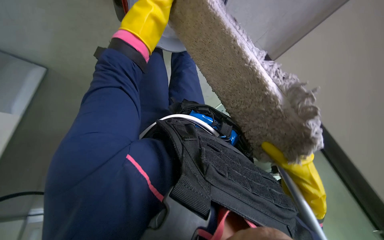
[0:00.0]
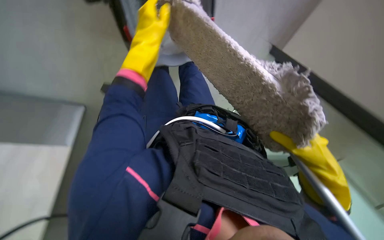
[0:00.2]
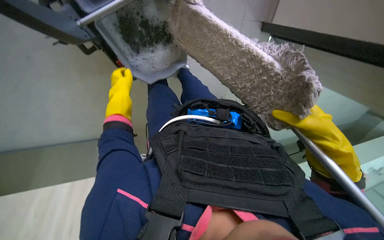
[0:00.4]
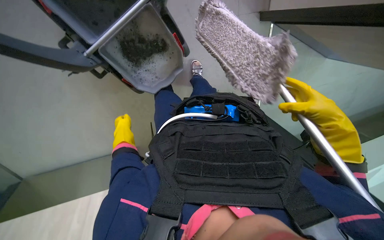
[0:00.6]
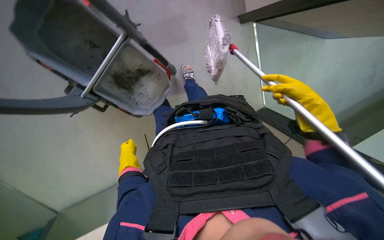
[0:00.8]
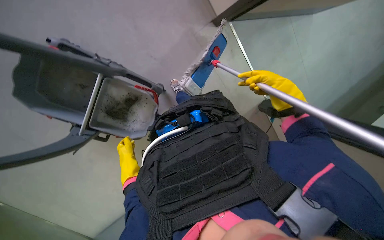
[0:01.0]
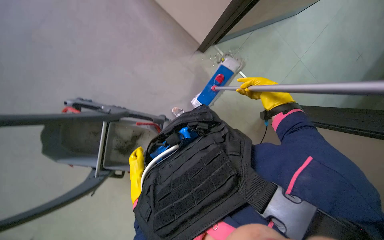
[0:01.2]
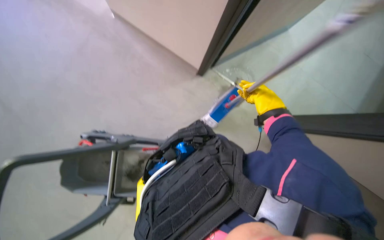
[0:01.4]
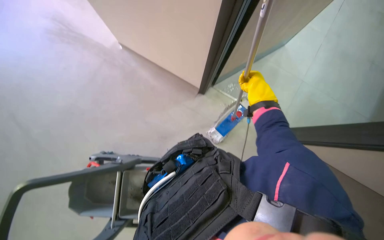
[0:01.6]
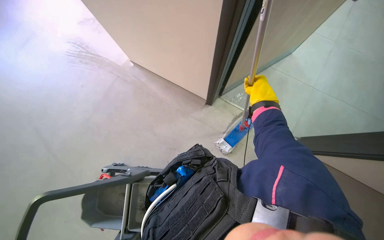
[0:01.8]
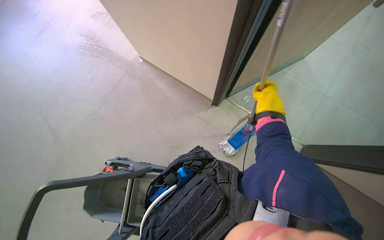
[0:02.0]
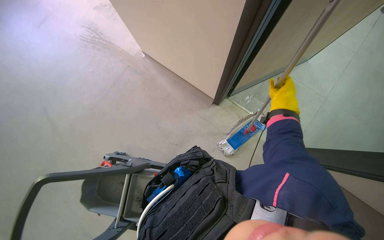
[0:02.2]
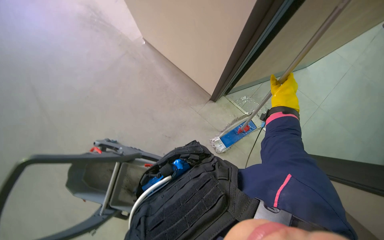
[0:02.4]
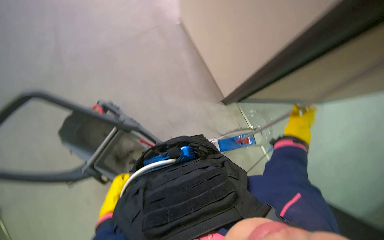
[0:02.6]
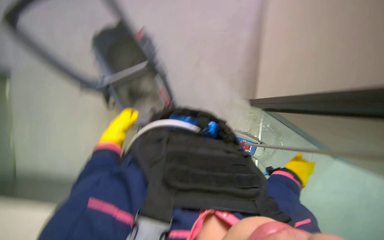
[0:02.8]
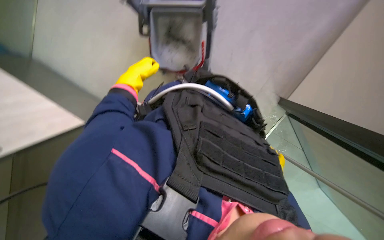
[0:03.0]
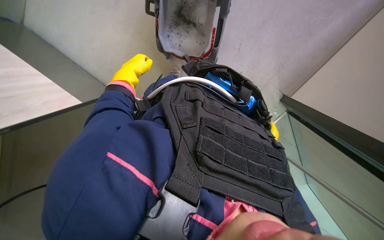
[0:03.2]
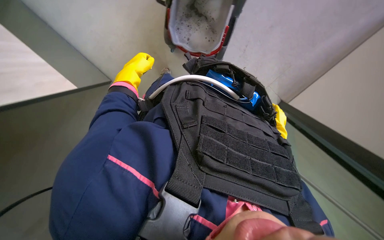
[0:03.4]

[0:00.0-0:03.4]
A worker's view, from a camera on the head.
Job: preparing cleaning supplies.
The whole recording: Preparing cleaning equipment. The worker moves the mop bucket, wrings the mop, and adjusts the cleaning equipment.
0:00.0 to 0:01.6: The camera is aimed some 25 degrees further to the left. The view tilts some 30 degrees upward. Everything in view rotates approximately 70 degrees counterclockwise.
0:01.6 to 0:03.4: The wearer looks approximately 15 degrees further downward. The scene turns some 75 degrees clockwise in the picture.

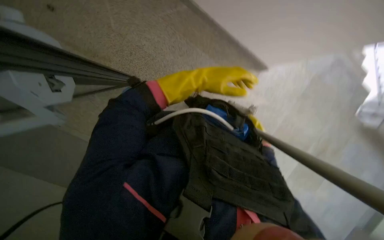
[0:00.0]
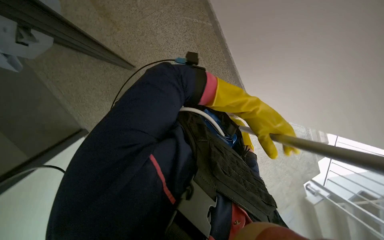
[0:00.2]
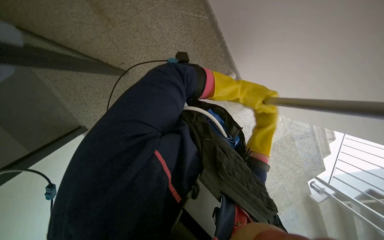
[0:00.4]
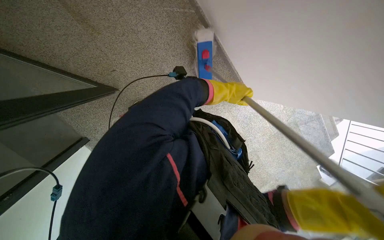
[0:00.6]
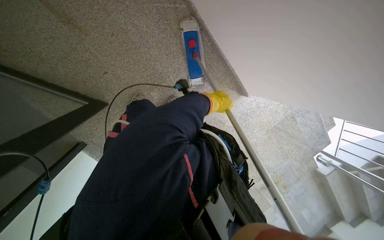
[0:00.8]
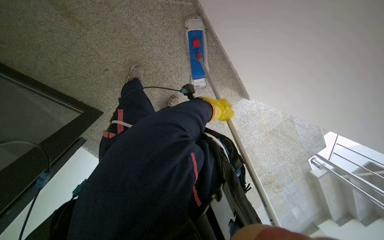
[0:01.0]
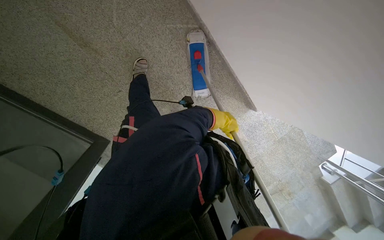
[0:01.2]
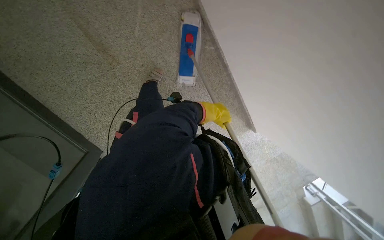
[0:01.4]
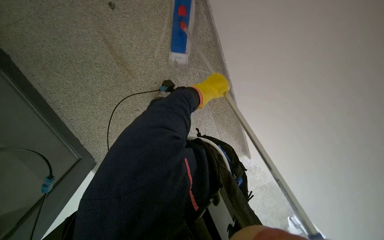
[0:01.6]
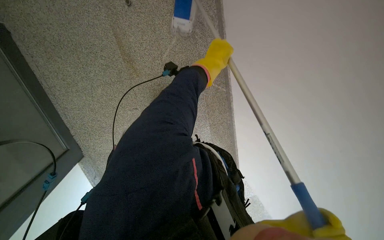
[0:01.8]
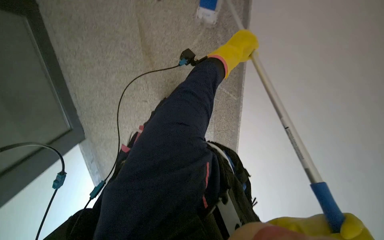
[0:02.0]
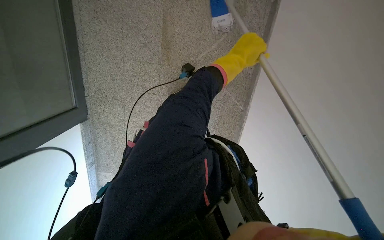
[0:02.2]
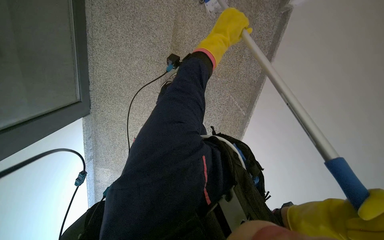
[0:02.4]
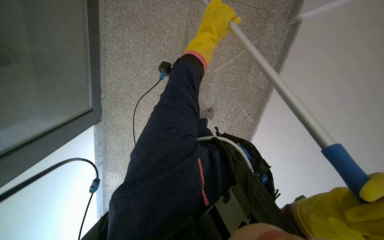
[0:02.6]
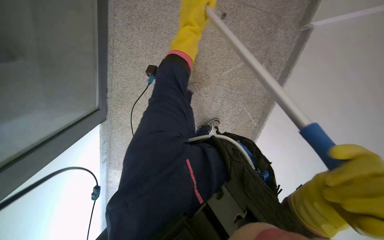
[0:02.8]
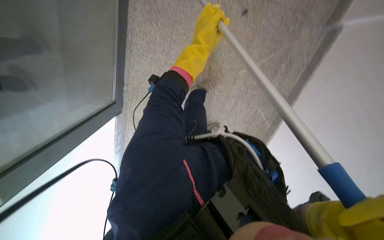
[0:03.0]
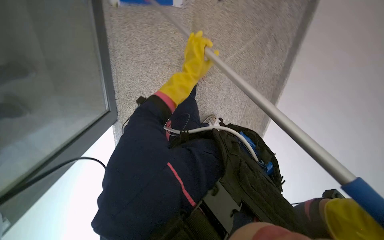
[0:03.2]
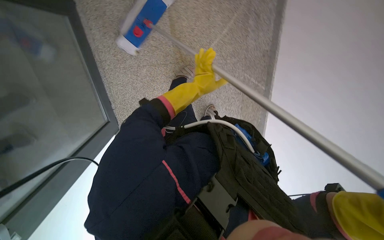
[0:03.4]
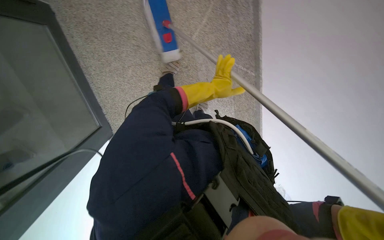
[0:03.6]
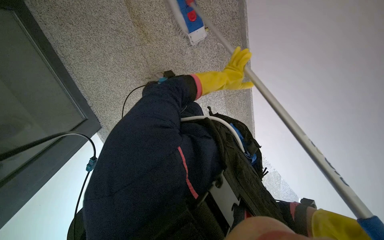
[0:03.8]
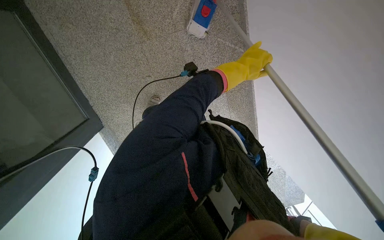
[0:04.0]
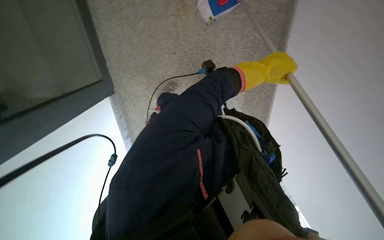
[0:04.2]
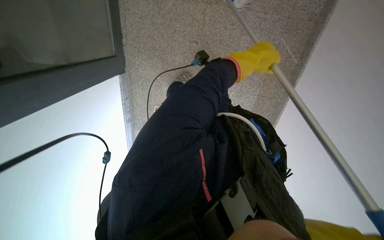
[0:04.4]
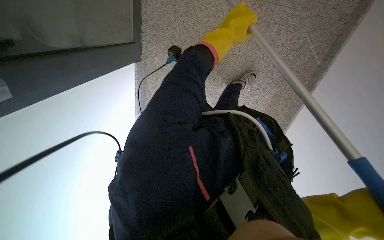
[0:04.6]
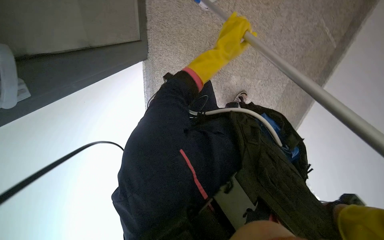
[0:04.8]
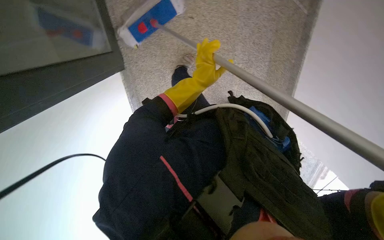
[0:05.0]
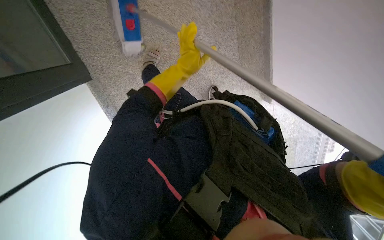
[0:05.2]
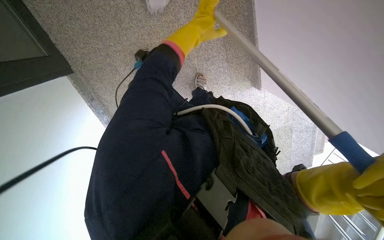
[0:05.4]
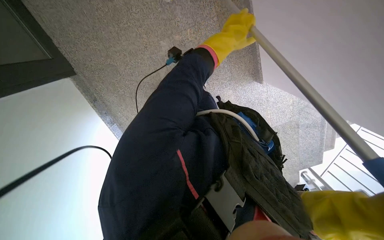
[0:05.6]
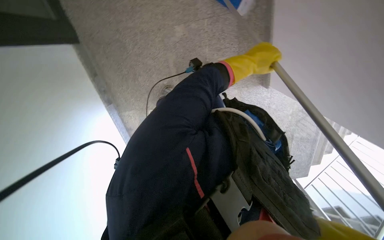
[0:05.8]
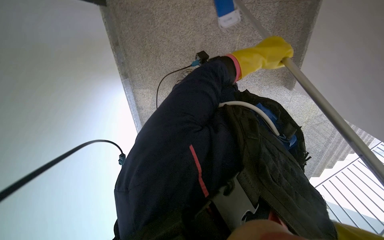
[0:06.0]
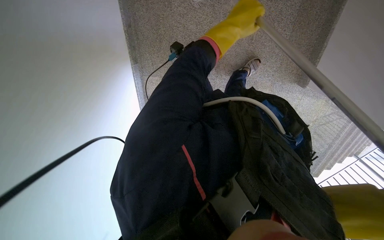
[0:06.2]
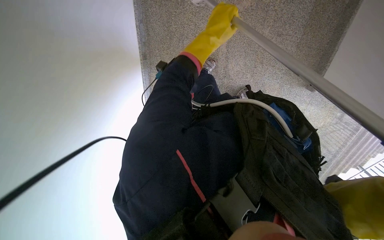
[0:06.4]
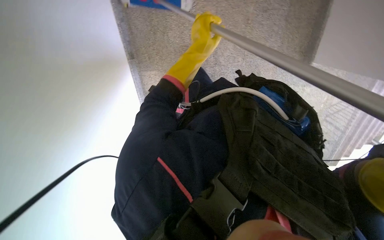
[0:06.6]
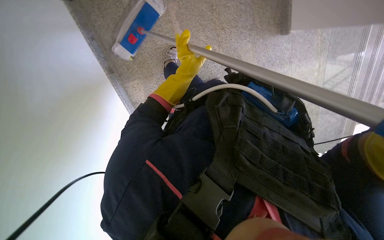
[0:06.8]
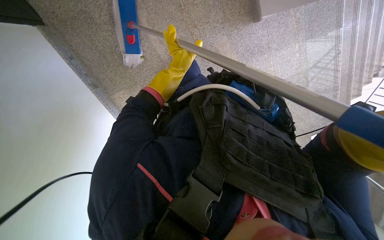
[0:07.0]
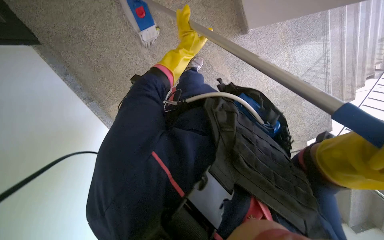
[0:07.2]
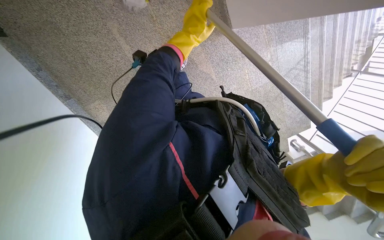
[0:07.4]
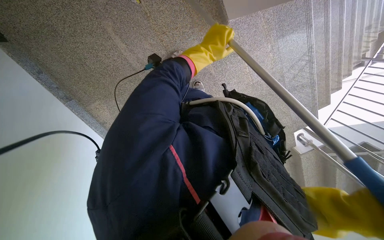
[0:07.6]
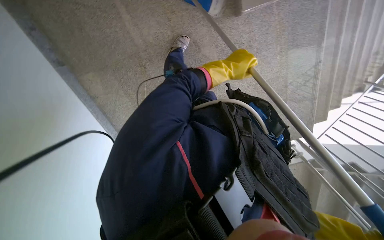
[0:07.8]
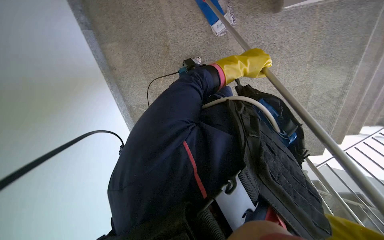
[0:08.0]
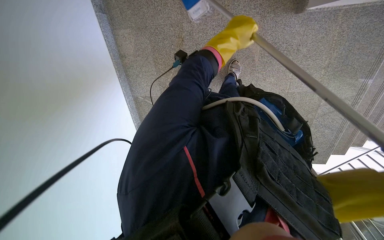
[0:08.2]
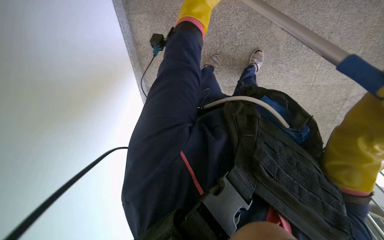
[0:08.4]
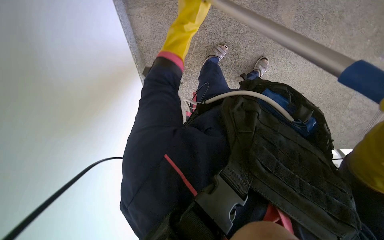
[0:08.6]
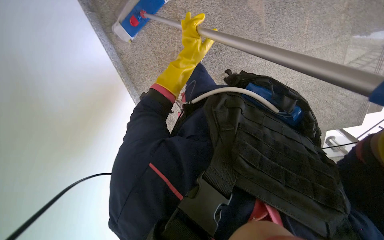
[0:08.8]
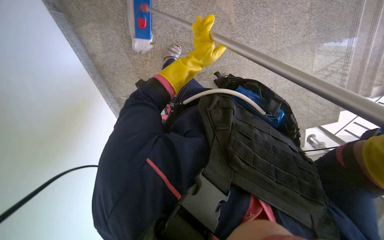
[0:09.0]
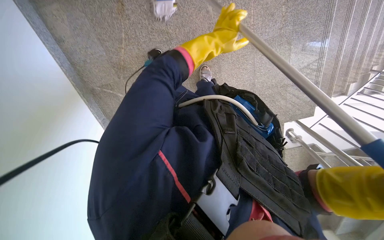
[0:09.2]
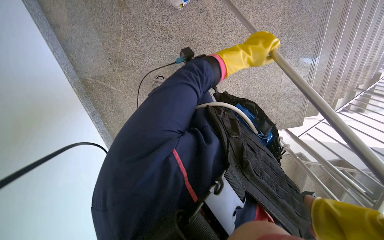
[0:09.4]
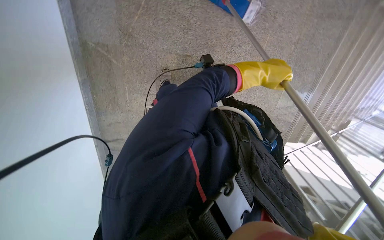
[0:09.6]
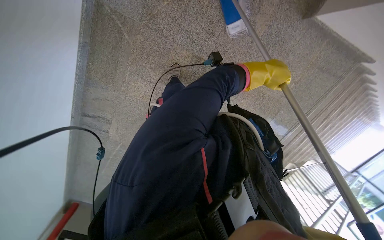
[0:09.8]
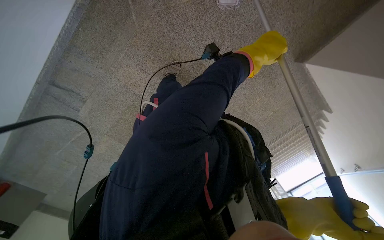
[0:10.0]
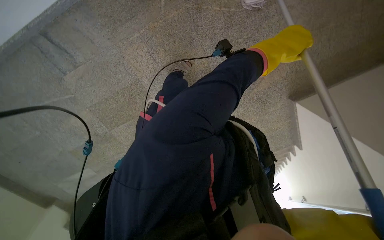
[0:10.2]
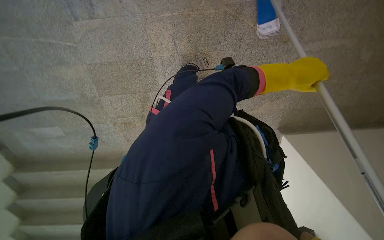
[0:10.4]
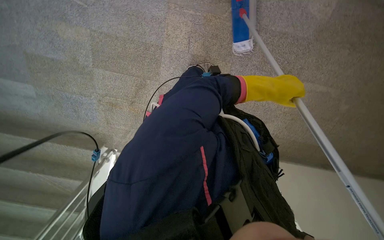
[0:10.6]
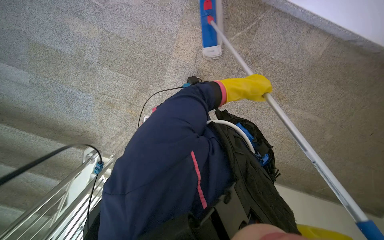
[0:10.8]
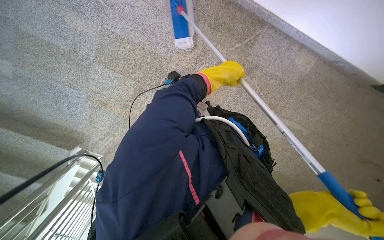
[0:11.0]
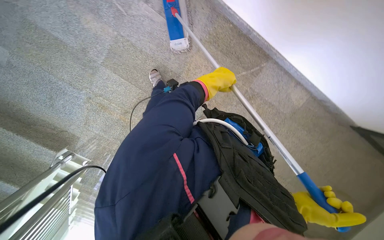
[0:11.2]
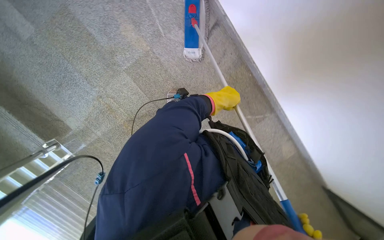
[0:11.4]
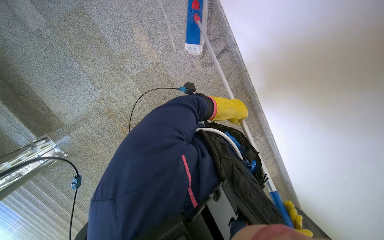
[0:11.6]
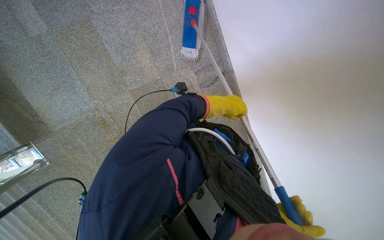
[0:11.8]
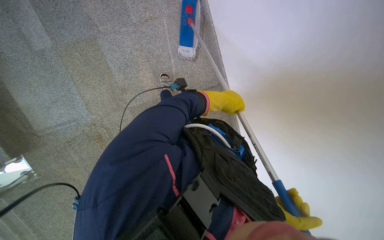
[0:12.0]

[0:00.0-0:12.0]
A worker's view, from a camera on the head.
Job: mopping floor.
The whole recording: Mopping stairs. The worker mops the stairs and landing with a long-handled mop.
0:01.6 to 0:03.0: The head rotates approximately 40 degrees to the left.
0:03.0 to 0:04.4: The view tilts about 30 degrees downward.
0:04.4 to 0:06.0: The camera pitches downward, by some 25 degrees. The scene turns approximately 30 degrees counterclockwise in the picture.
0:09.0 to 0:10.4: The camera sweeps to the right, by roughly 40 degrees. Everything in view rotates about 85 degrees clockwise.
0:10.4 to 0:12.0: The camera travels roughly 1 m. The view swings roughly 40 degrees to the right. The camera pitches upward, by roughly 25 degrees. The scene rotates clockwise by about 65 degrees.

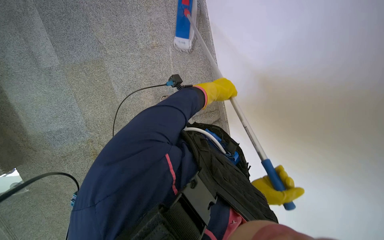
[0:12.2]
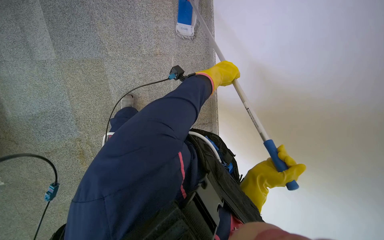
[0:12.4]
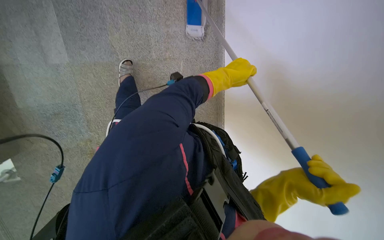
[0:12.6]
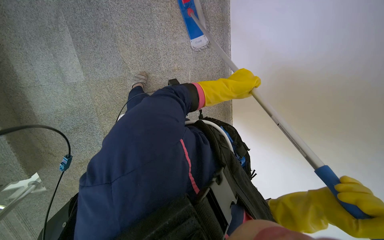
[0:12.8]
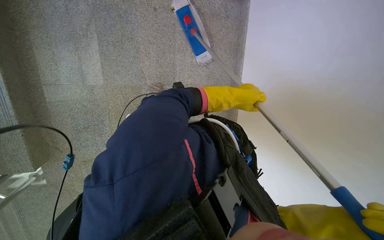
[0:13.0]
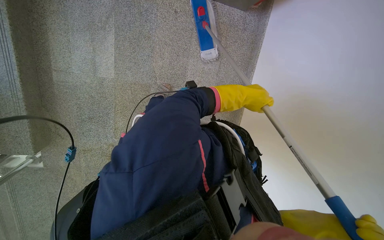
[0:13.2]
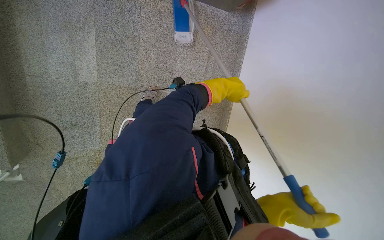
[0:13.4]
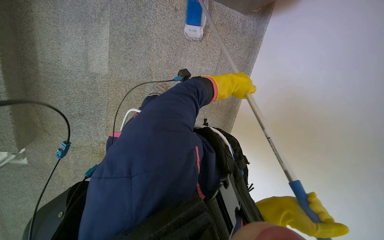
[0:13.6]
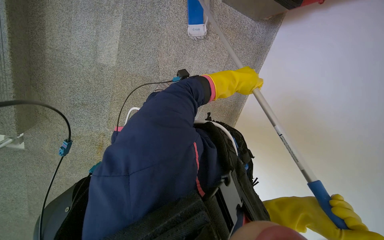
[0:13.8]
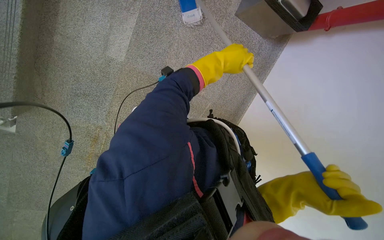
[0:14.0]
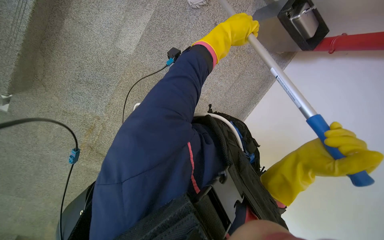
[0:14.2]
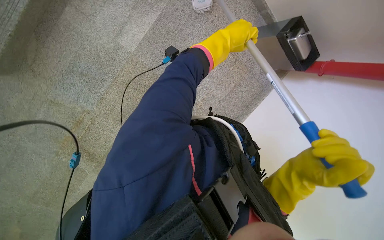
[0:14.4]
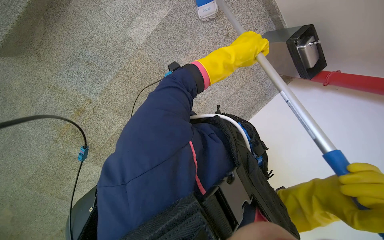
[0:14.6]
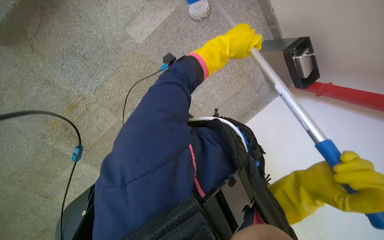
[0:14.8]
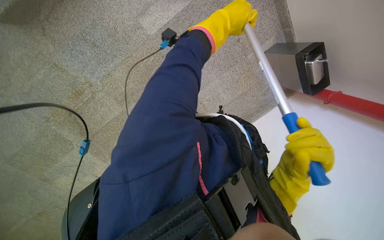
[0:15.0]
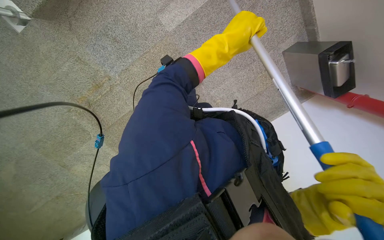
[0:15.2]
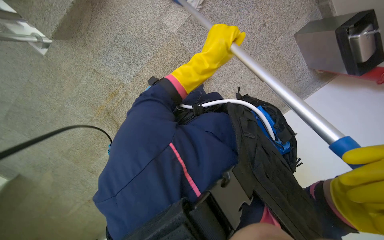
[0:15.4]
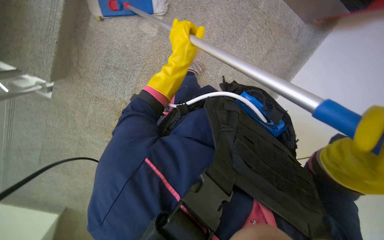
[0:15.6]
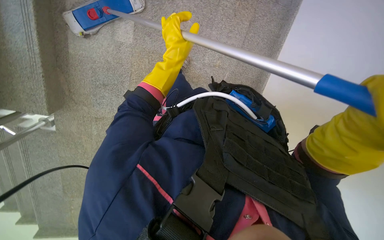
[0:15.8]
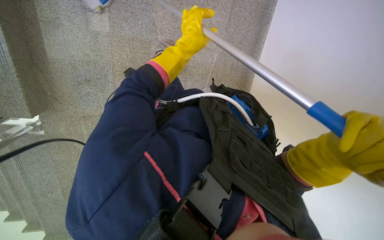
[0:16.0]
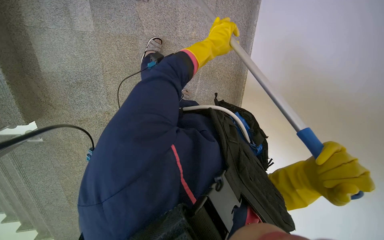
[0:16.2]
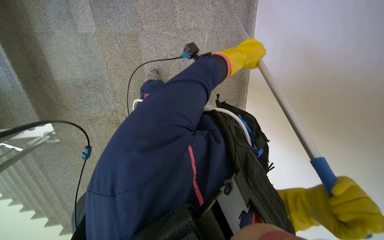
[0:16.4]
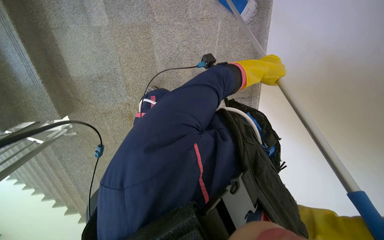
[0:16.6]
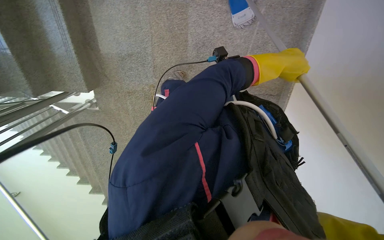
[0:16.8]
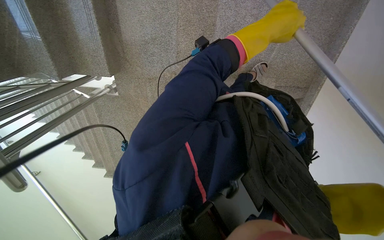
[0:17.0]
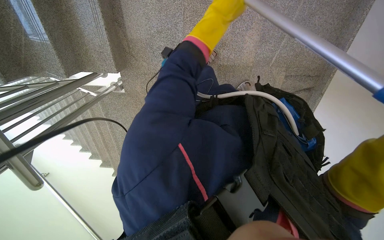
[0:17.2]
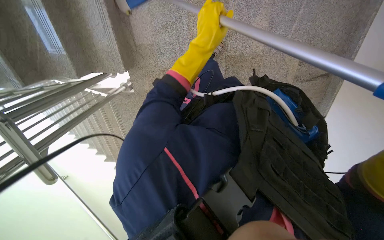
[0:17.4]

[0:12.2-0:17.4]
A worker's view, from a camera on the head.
Job: mopping floor.
The whole recording: Mopping stairs. The worker mops the stairs and landing with a long-handled mop.
0:12.2 to 0:14.0: The camera pitches upward, by roughly 15 degrees.
0:14.0 to 0:15.6: The left hand moves to the left, about 25 cm.
0:15.6 to 0:17.4: The view swings approximately 15 degrees to the left. The view tips downward by about 35 degrees.
